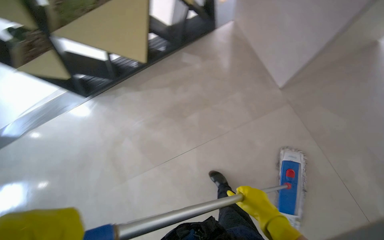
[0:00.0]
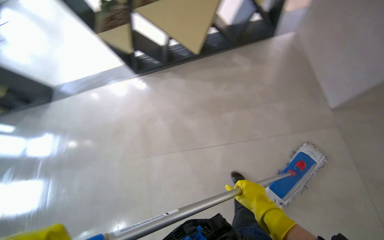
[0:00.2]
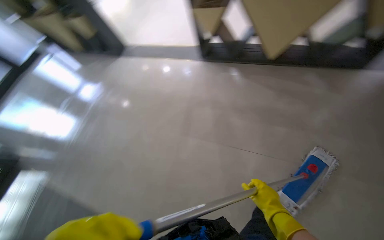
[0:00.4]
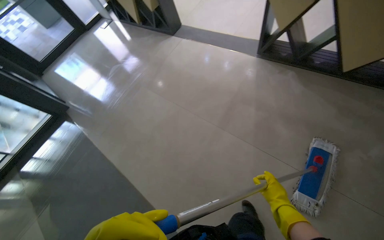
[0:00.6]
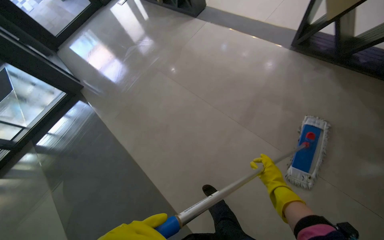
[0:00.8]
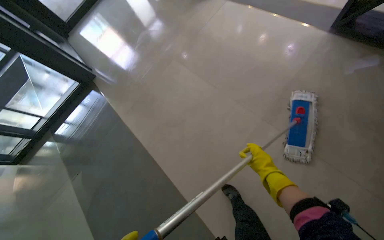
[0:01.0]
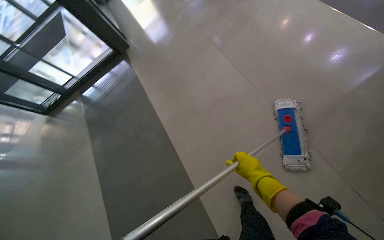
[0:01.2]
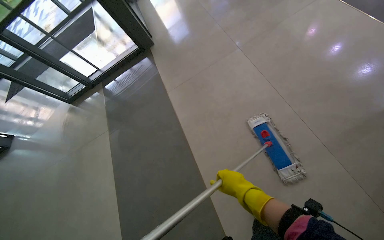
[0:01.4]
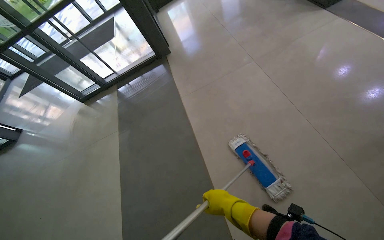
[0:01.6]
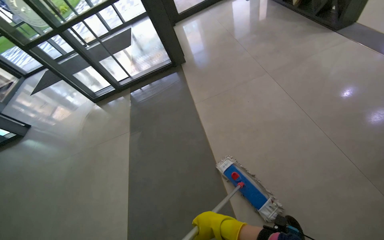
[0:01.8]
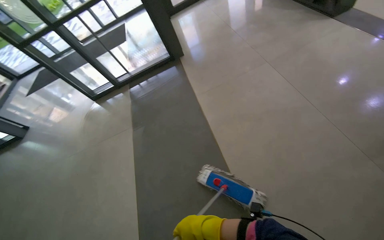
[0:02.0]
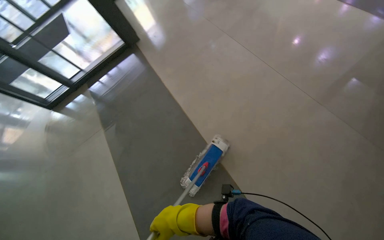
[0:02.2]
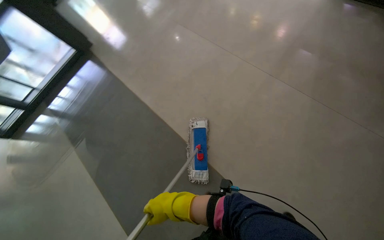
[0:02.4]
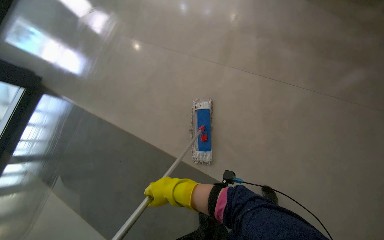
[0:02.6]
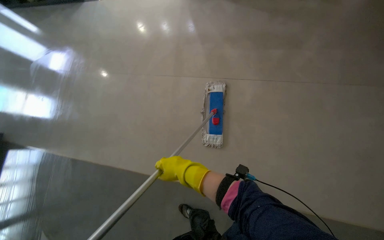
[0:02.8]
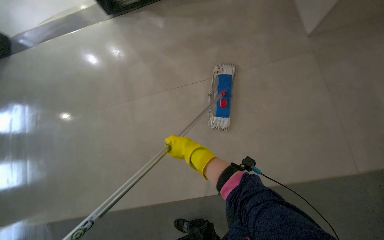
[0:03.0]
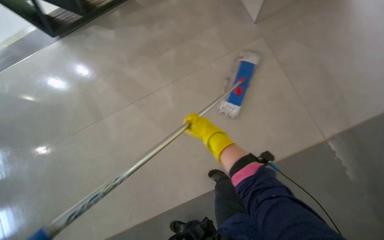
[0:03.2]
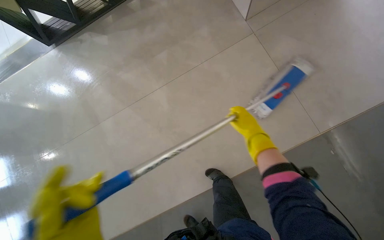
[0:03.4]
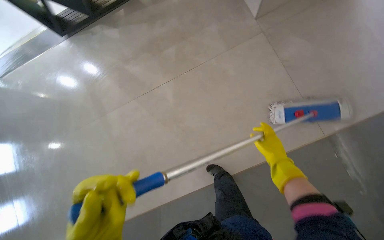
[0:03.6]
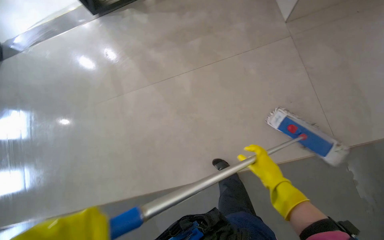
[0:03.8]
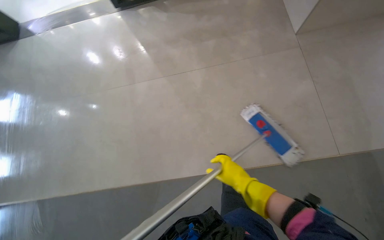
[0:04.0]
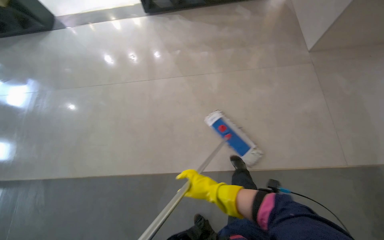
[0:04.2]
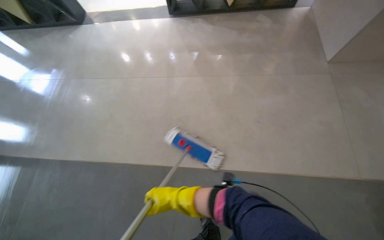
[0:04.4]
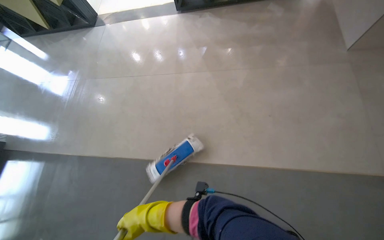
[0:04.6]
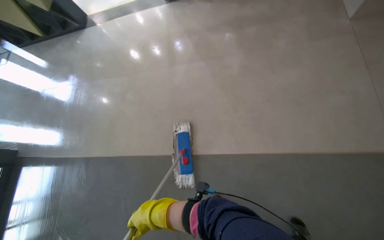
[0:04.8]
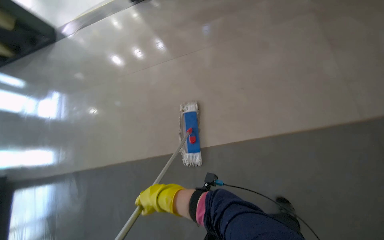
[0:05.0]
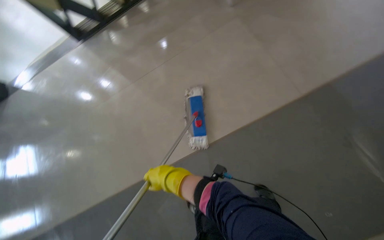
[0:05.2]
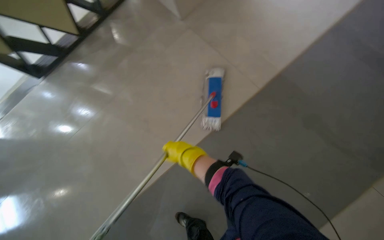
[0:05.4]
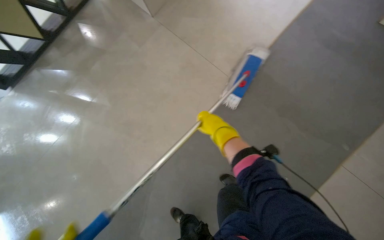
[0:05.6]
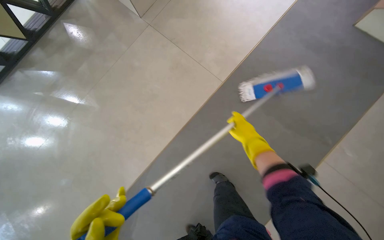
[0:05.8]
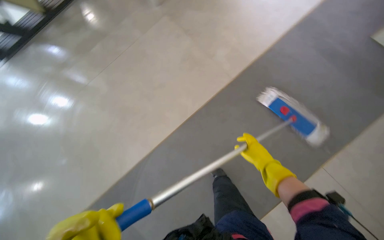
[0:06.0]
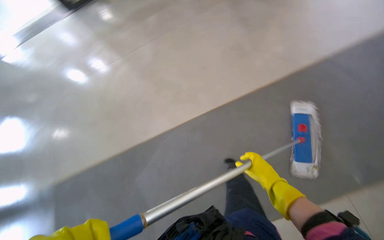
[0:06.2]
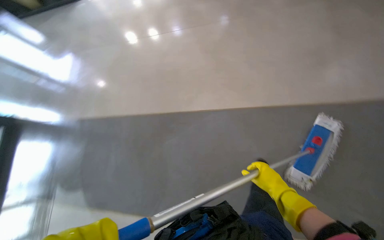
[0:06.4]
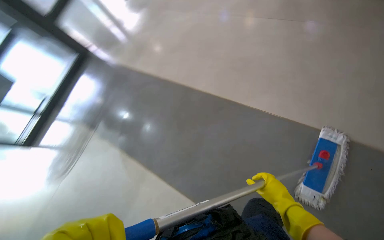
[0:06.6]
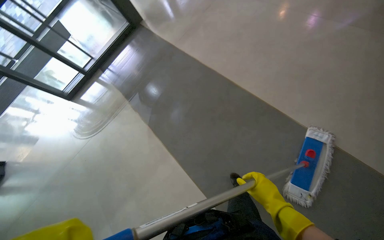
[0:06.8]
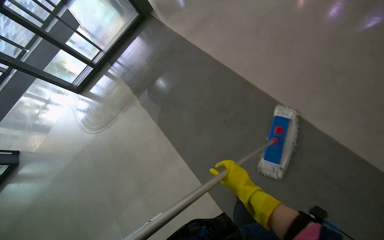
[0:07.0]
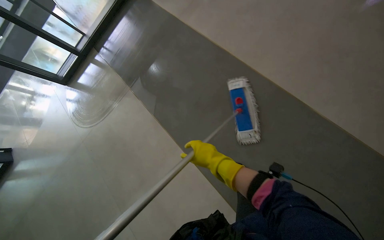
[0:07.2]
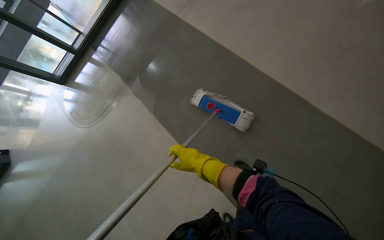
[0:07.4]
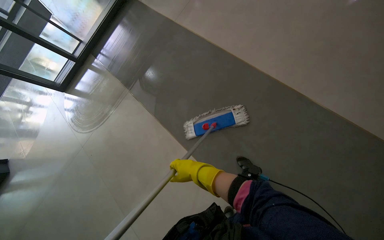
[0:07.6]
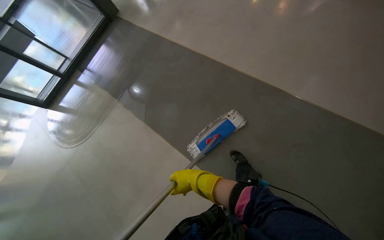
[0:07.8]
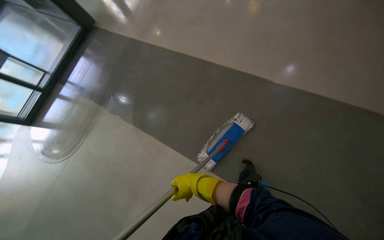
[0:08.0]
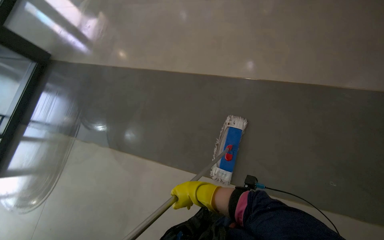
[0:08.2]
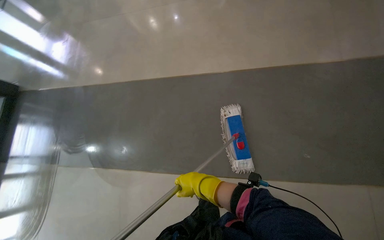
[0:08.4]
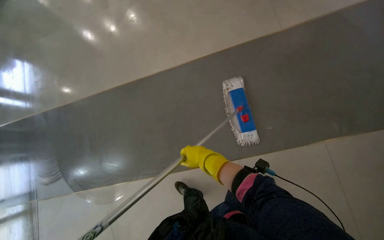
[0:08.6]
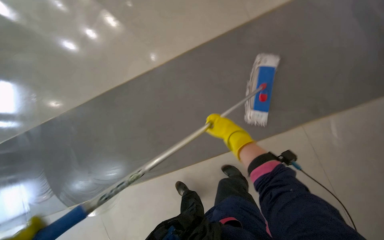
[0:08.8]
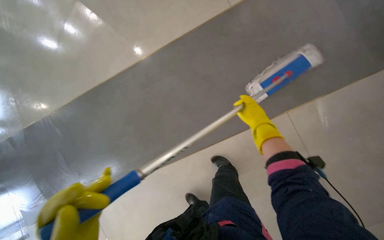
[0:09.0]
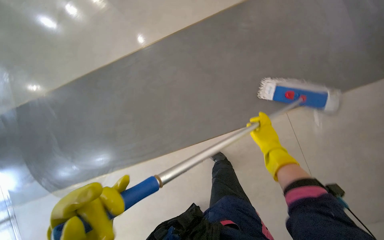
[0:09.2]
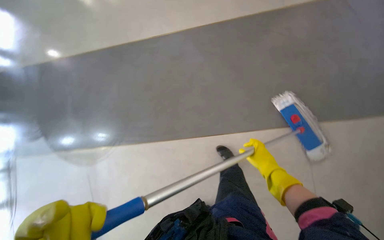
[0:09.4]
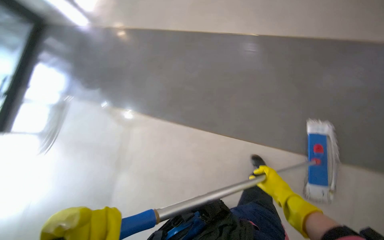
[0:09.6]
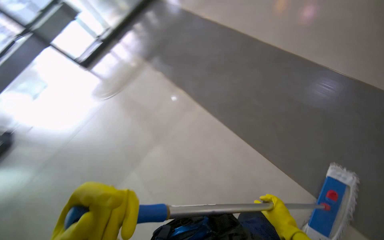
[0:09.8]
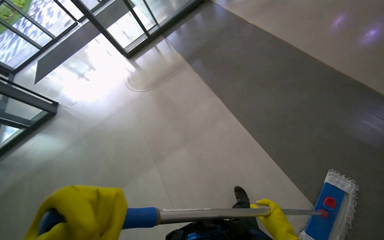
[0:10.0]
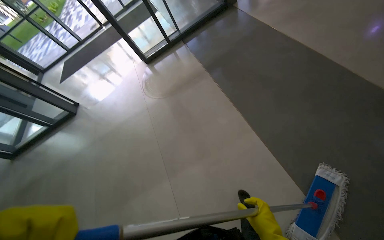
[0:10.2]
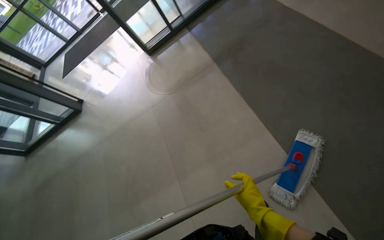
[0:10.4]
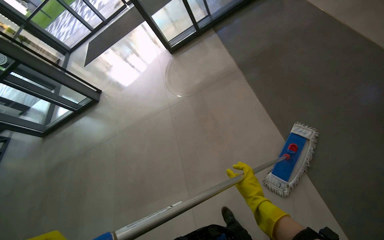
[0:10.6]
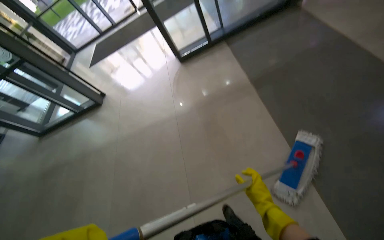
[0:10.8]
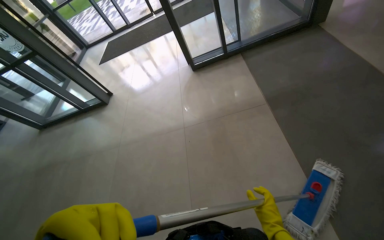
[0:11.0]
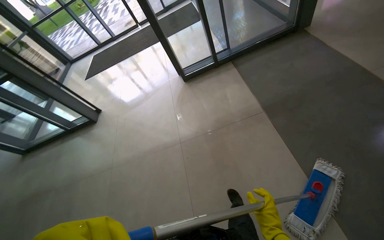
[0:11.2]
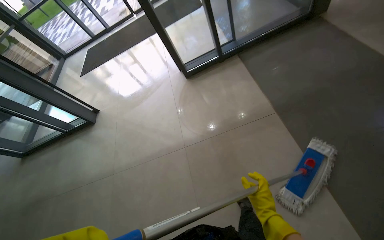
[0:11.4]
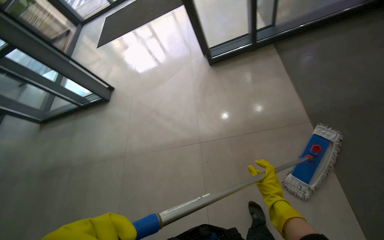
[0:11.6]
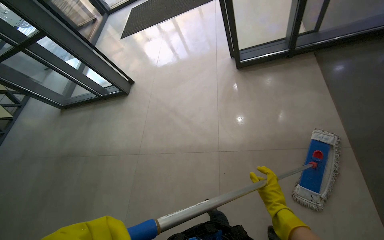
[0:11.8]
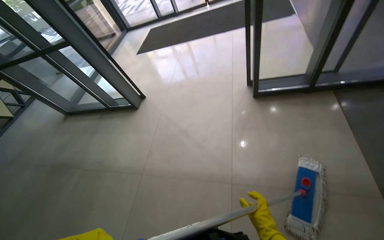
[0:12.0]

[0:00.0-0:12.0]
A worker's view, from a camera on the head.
Job: mopping floor.
The whole recording: Mopping entrance floor. The worker mops the floor in the building's entrance area, both inside and outside the doors.
0:00.0 to 0:01.6: The camera travels some 70 cm. The wearer's head swings about 60 degrees to the left.
0:01.6 to 0:03.0: The camera travels some 60 cm. The head rotates roughly 55 degrees to the right.
0:03.0 to 0:04.4: The scene rotates clockwise by some 30 degrees. The right hand goes roughly 40 cm down the picture, and goes to the right and returns, roughly 20 cm each way.
0:04.4 to 0:06.0: The scene turns about 30 degrees counterclockwise in the picture. The right hand goes approximately 50 cm to the right.
0:06.0 to 0:07.6: The right hand is displaced to the left by roughly 20 cm.
0:07.6 to 0:09.0: The camera travels about 40 cm. The head turns to the right by approximately 50 degrees. The camera pitches upward, by roughly 15 degrees.
0:10.4 to 0:12.0: The camera travels approximately 90 cm. The scene rotates clockwise by roughly 30 degrees.

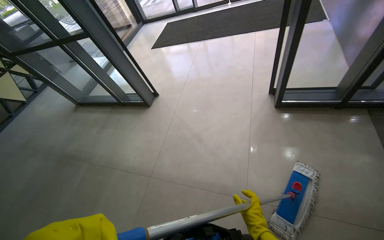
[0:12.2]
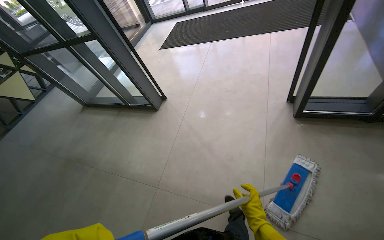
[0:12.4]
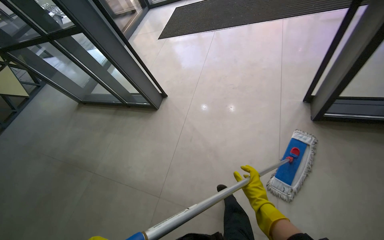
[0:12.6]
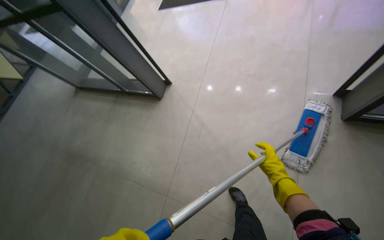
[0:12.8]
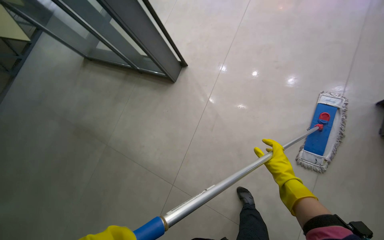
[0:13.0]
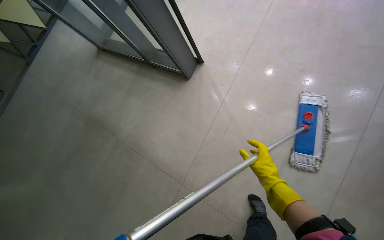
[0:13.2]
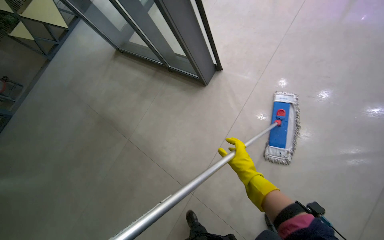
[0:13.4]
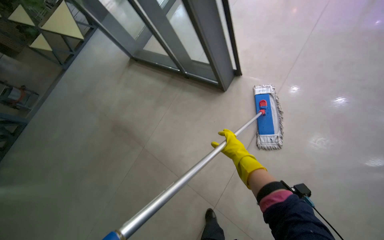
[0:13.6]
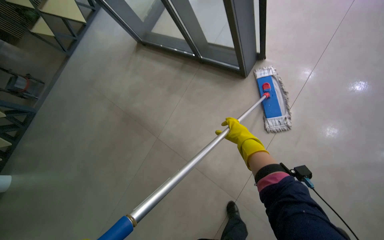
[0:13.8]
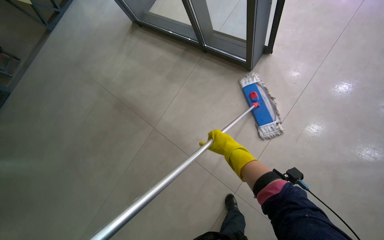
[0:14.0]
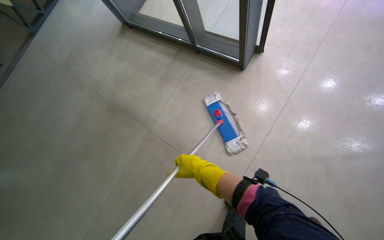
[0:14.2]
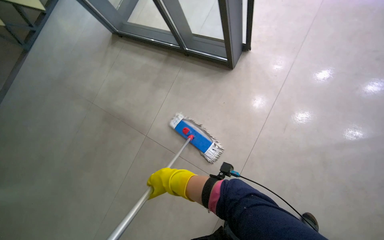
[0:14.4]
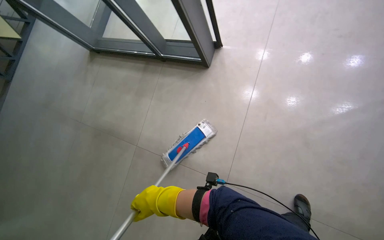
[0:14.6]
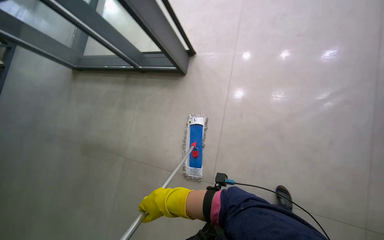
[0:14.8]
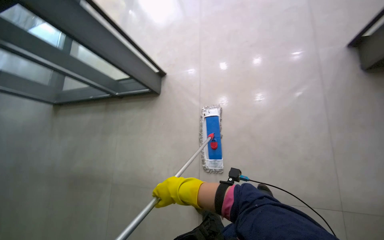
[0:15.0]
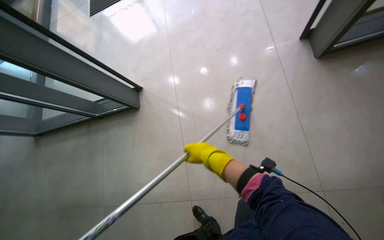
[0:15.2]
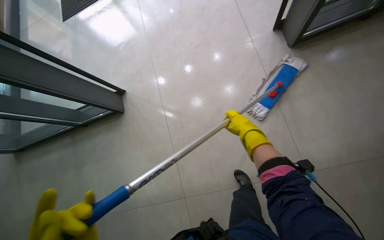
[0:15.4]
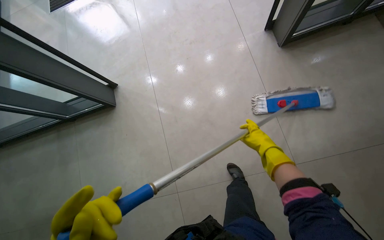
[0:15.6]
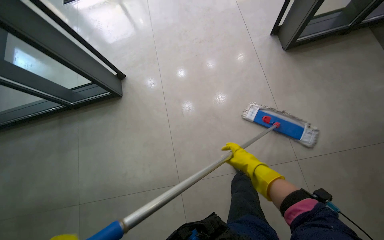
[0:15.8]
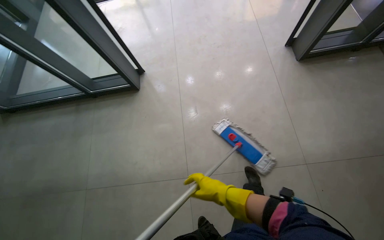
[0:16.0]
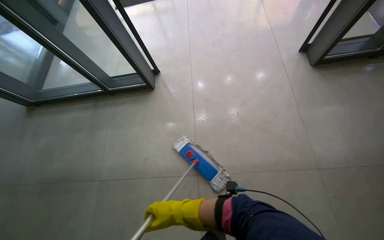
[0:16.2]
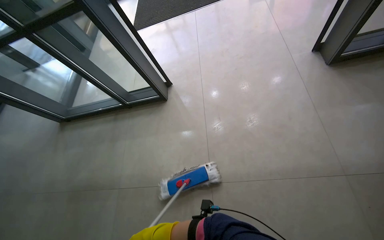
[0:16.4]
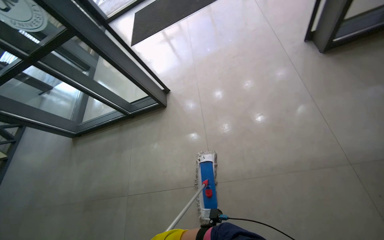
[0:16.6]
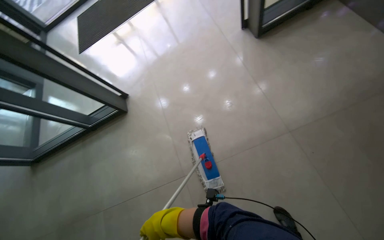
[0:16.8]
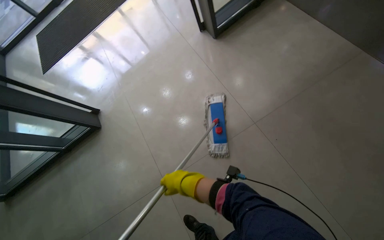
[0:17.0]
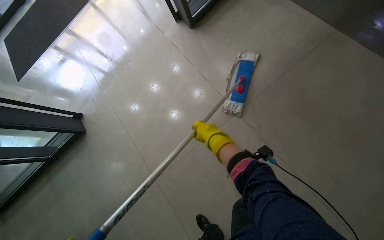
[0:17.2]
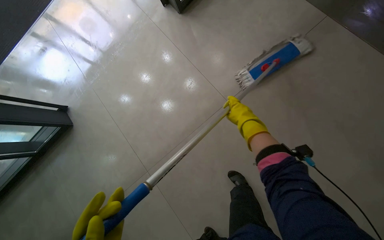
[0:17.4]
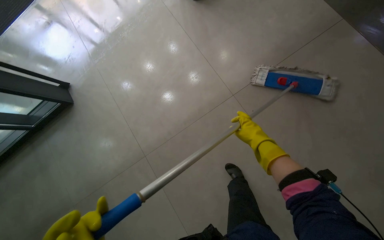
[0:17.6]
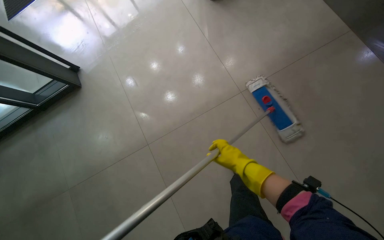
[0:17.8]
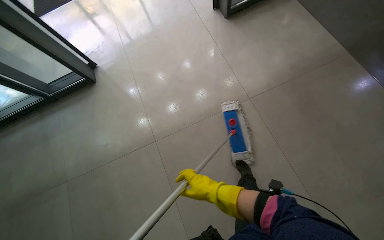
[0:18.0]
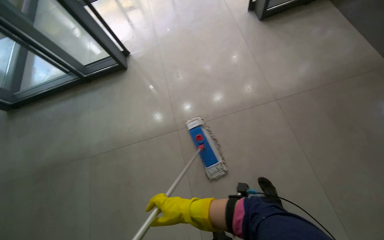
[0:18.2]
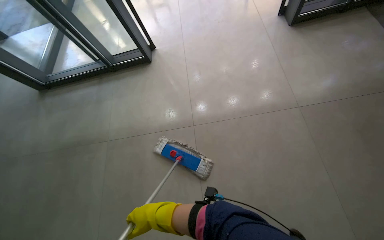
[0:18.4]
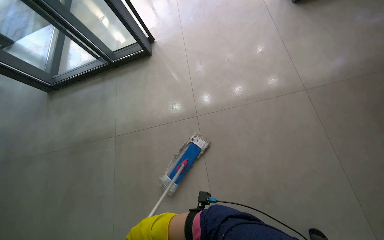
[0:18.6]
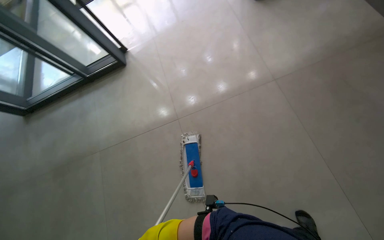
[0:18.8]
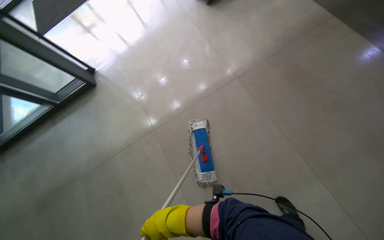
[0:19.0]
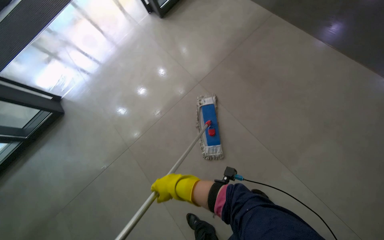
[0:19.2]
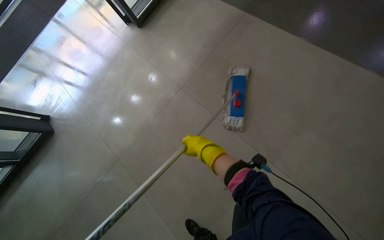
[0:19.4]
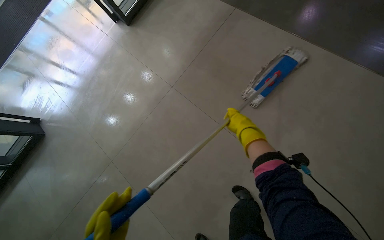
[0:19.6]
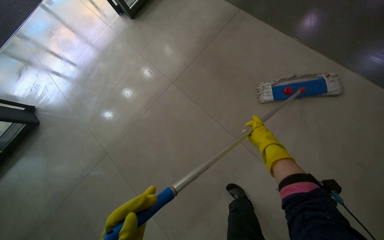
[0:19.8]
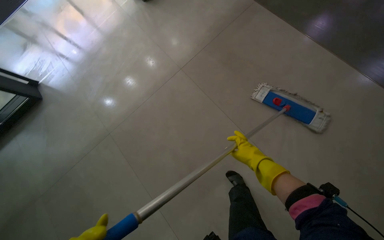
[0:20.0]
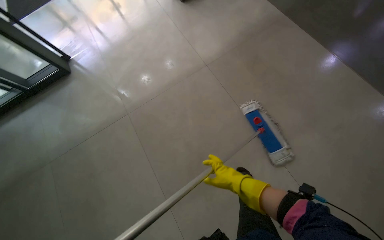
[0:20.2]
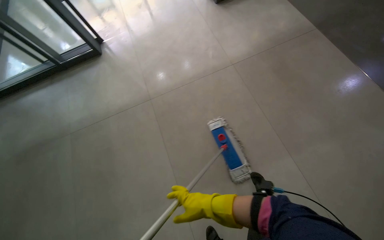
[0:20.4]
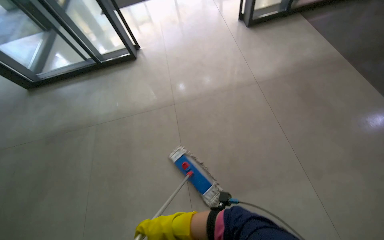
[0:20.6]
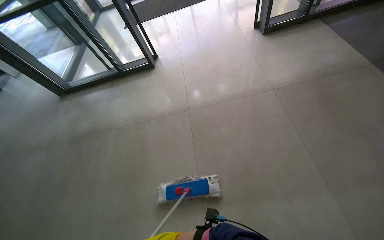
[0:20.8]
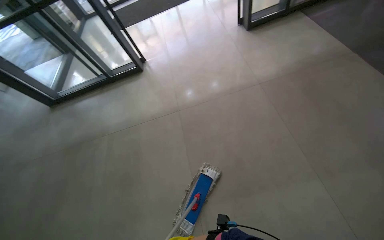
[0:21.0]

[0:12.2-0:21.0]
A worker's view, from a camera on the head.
Job: mopping floor.
The whole recording: Mopping entrance floor. The worker mops the floor in the building's entrance area, both inside and outside the doors.
0:12.2 to 0:13.6: The wearer moves some 40 cm.
0:13.6 to 0:15.2: The camera is carried approximately 60 cm. The head turns to the right by approximately 45 degrees.
0:15.2 to 0:16.6: The head travels some 40 cm.
0:18.0 to 0:19.6: The right hand goes some 40 cm to the right.
0:19.6 to 0:21.0: The camera is carried approximately 50 cm. The camera pitches upward, by about 10 degrees. The scene turns about 30 degrees clockwise in the picture.
